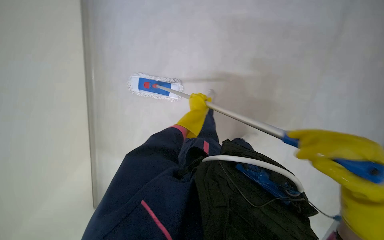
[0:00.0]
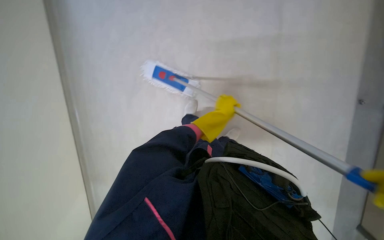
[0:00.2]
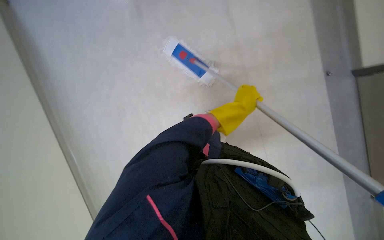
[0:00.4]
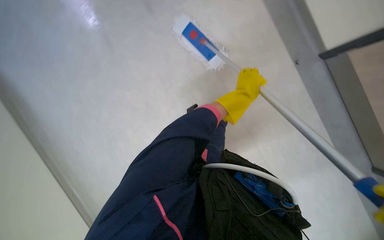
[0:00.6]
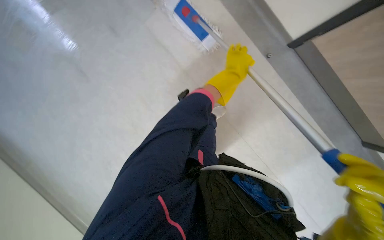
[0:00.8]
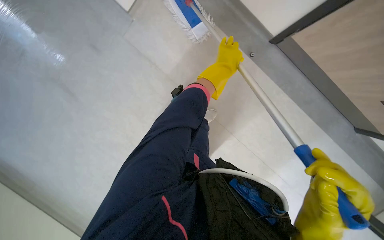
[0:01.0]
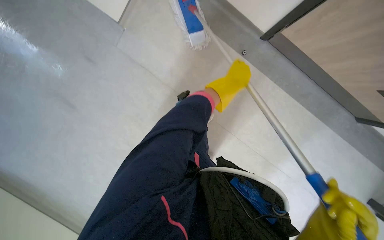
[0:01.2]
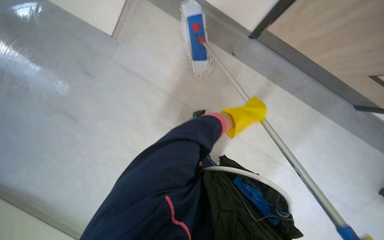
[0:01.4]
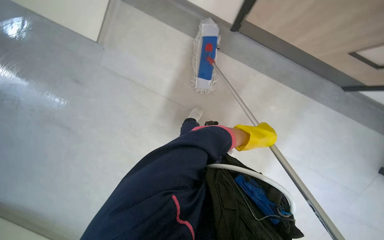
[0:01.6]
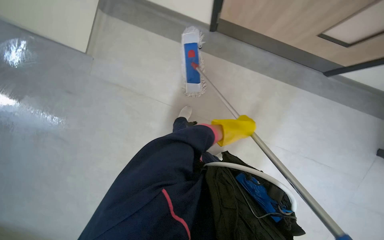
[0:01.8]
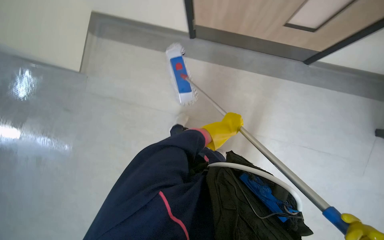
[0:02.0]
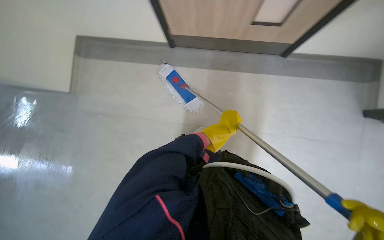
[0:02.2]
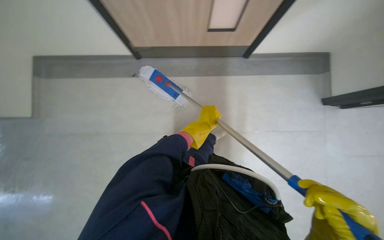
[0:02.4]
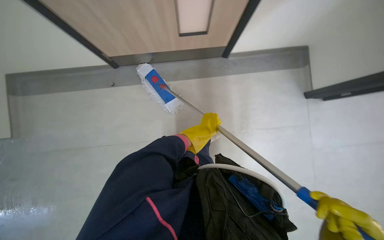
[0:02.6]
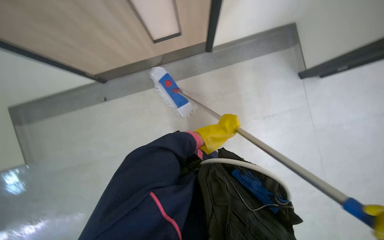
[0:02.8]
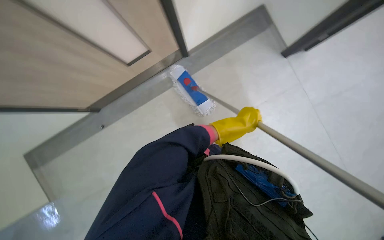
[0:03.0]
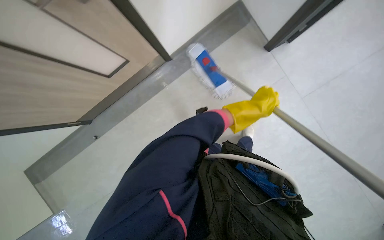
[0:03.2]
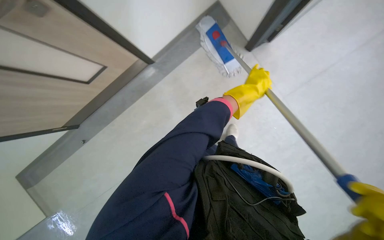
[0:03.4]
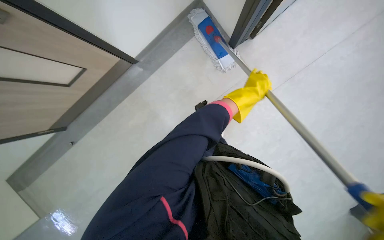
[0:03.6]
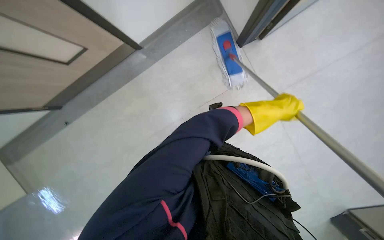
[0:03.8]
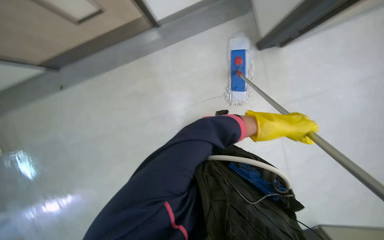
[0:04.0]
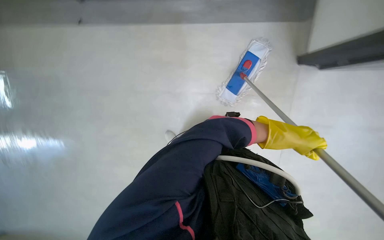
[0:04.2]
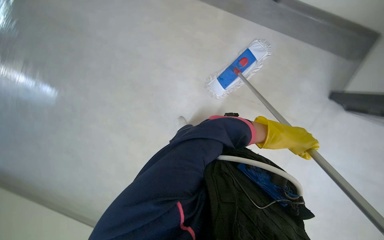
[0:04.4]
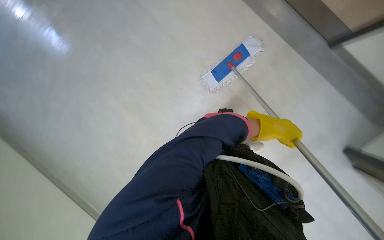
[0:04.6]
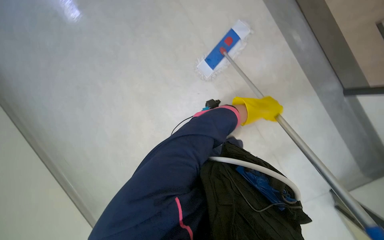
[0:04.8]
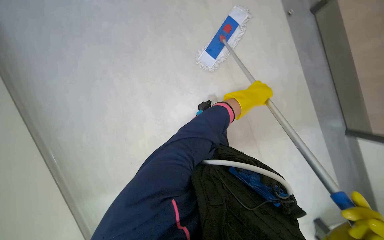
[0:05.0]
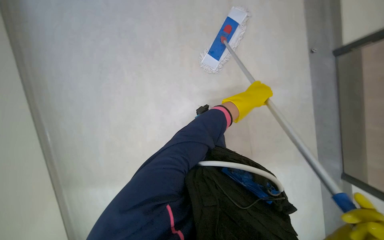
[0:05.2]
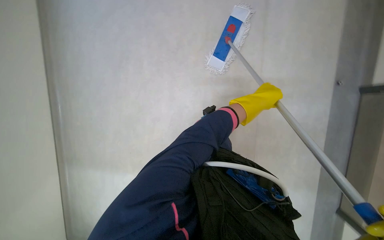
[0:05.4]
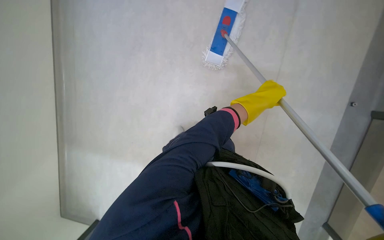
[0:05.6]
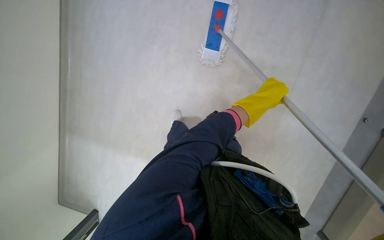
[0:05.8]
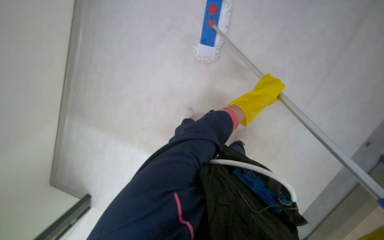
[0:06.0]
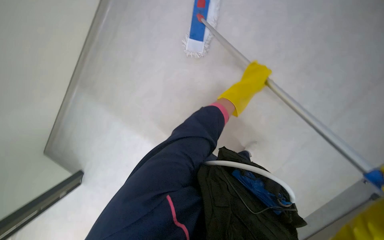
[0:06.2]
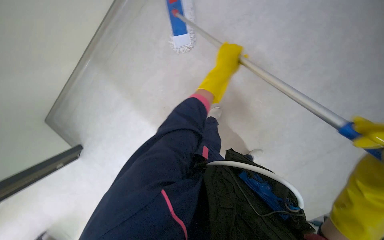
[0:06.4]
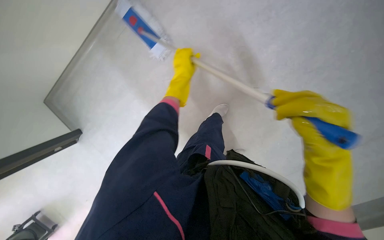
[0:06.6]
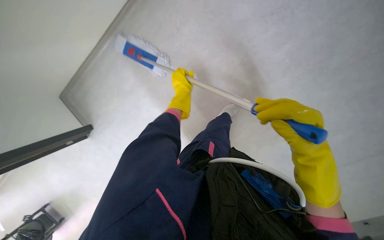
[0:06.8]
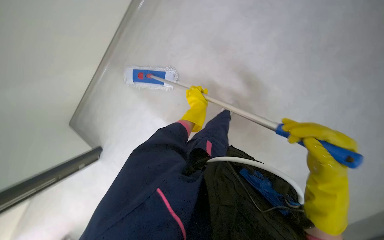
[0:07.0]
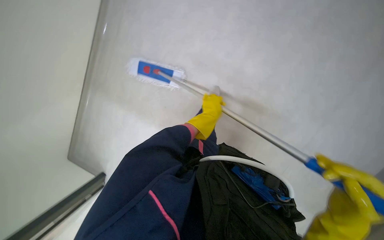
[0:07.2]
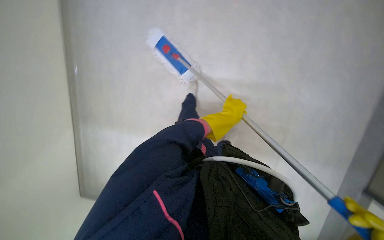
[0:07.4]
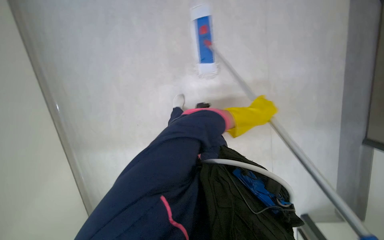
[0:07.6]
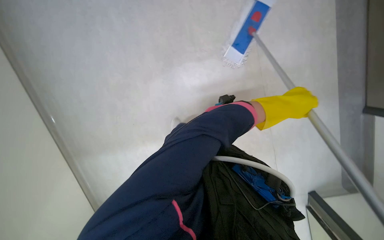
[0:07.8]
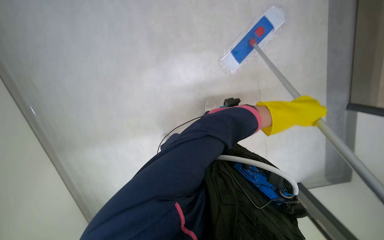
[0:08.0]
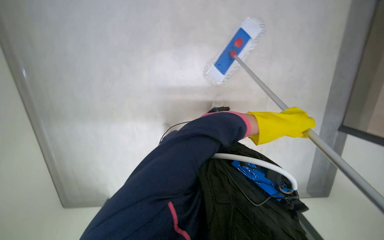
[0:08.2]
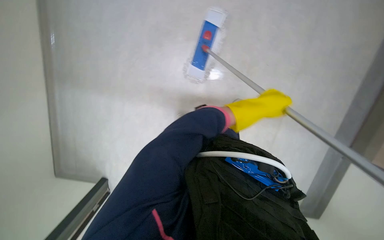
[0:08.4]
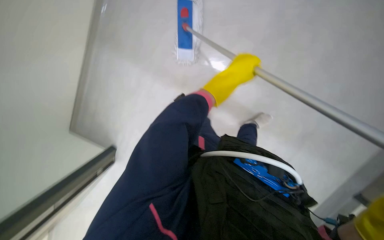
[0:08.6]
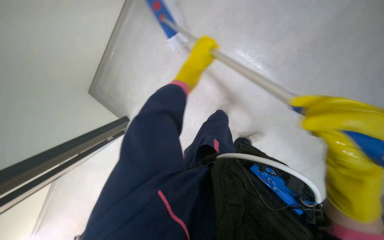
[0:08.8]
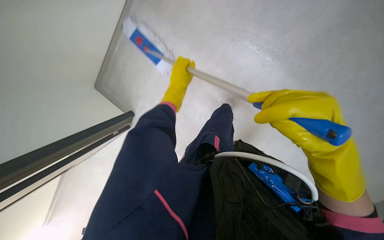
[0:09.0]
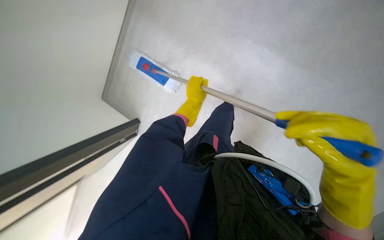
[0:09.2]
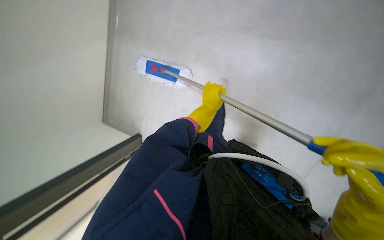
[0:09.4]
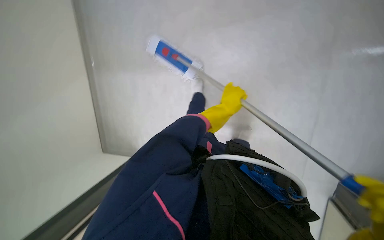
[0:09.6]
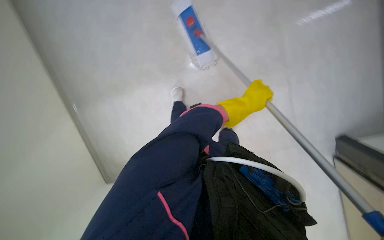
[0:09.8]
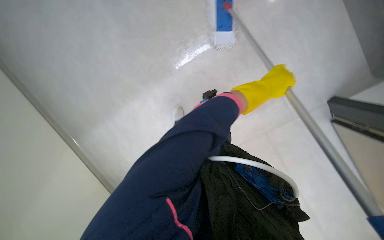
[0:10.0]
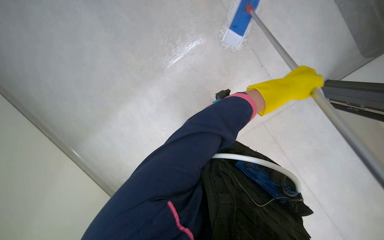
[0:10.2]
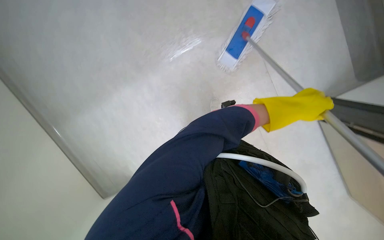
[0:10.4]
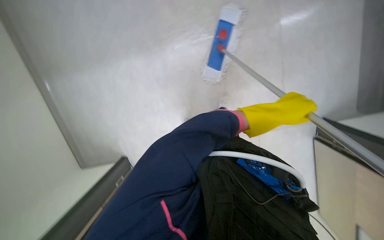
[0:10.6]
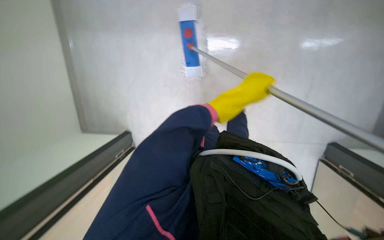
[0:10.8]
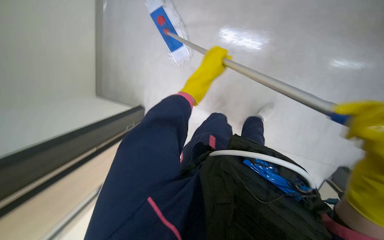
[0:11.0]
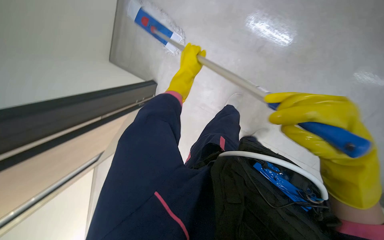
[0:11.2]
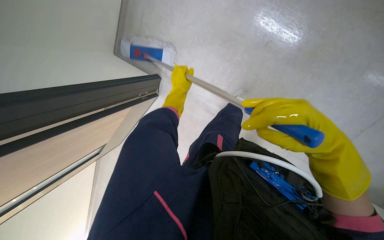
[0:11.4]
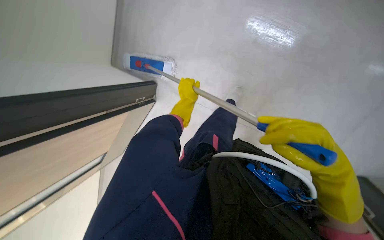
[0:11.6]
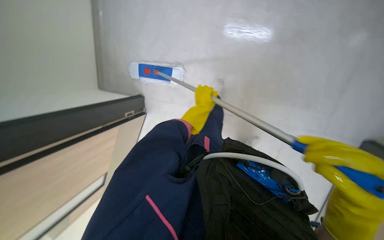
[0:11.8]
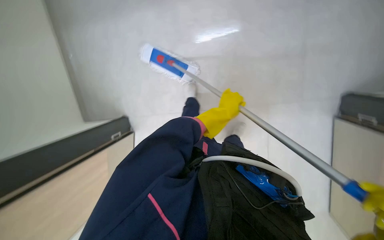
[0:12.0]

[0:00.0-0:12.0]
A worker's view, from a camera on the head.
Job: mopping floor.
The whole recording: Mopping floor with flat mop. The worker mops the floor using a flat mop and a cleaning cart.
0:00.0 to 0:01.6: The wearer looks about 30 degrees further downward. Everything in view rotates roughly 35 degrees clockwise.
0:01.6 to 0:03.0: The left hand travels to the left and back again, about 10 cm each way.
0:03.0 to 0:04.4: The left hand is displaced to the right by roughly 50 cm.
0:04.4 to 0:06.0: The view tilts approximately 15 degrees downward.
0:06.0 to 0:07.6: The left hand reaches approximately 25 cm to the left, then returns.
0:07.6 to 0:09.0: The scene turns some 40 degrees counterclockwise in the picture.
0:09.0 to 0:10.4: The left hand heads to the right, covering roughly 35 cm.

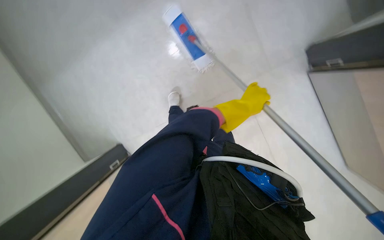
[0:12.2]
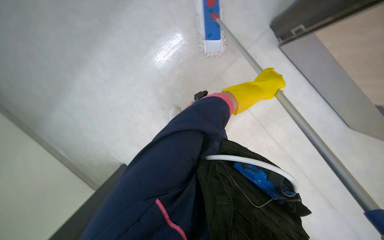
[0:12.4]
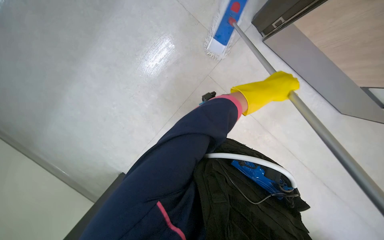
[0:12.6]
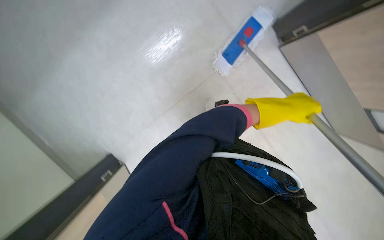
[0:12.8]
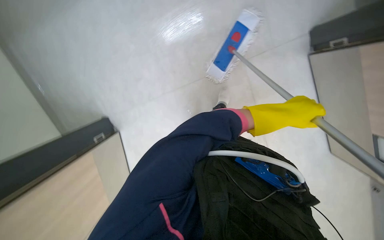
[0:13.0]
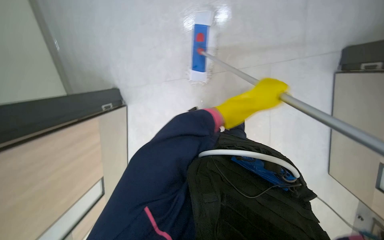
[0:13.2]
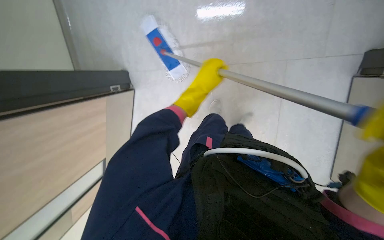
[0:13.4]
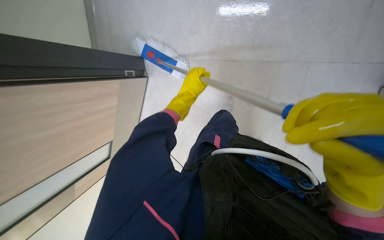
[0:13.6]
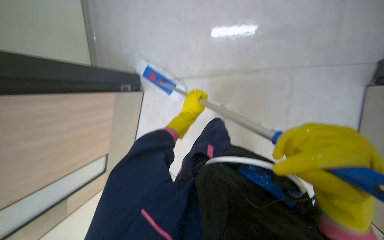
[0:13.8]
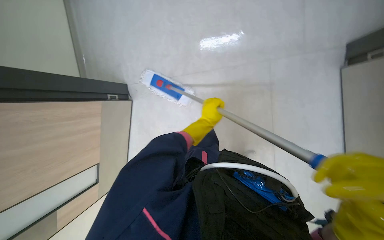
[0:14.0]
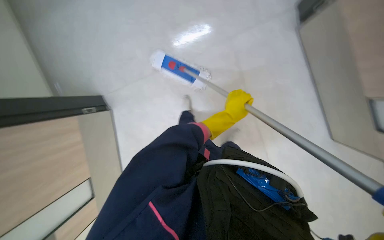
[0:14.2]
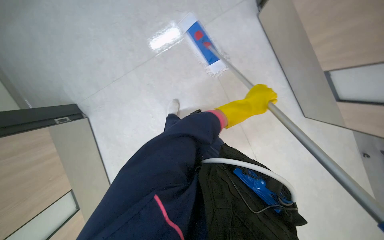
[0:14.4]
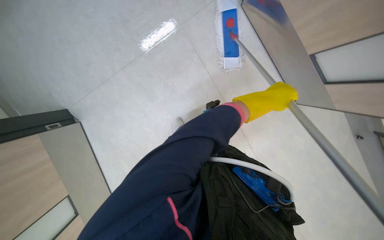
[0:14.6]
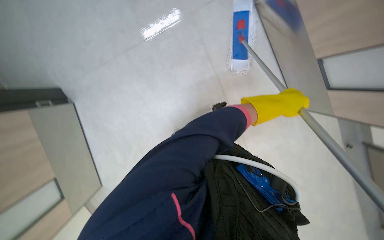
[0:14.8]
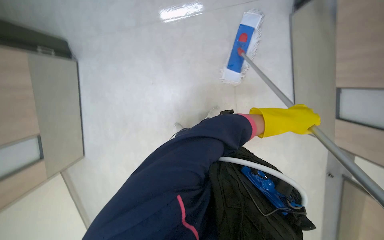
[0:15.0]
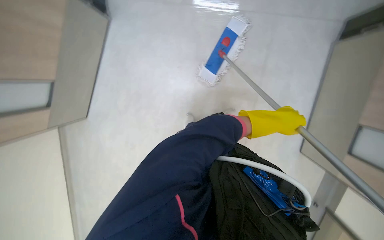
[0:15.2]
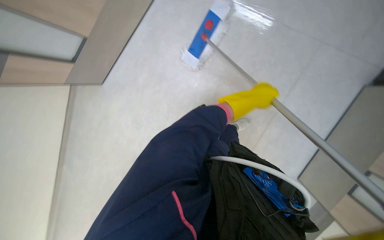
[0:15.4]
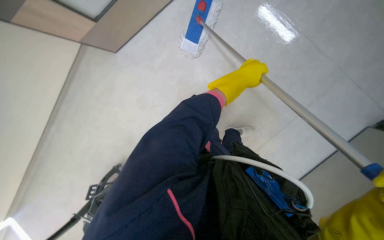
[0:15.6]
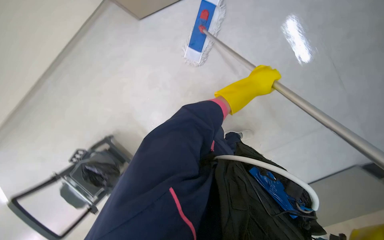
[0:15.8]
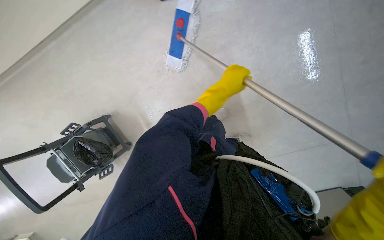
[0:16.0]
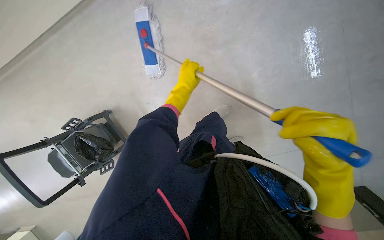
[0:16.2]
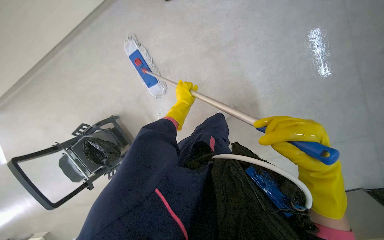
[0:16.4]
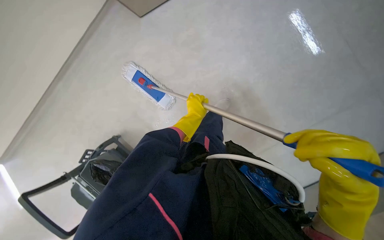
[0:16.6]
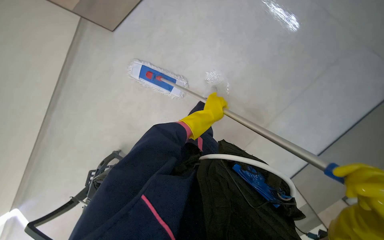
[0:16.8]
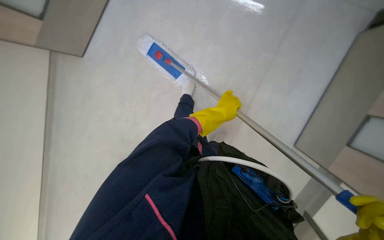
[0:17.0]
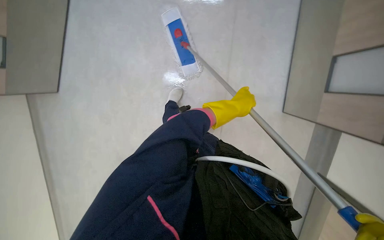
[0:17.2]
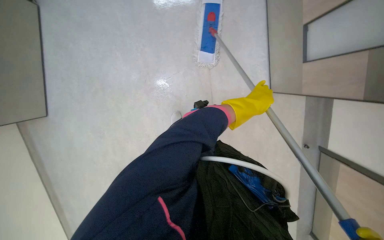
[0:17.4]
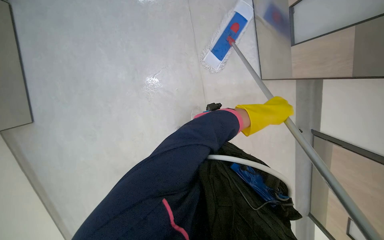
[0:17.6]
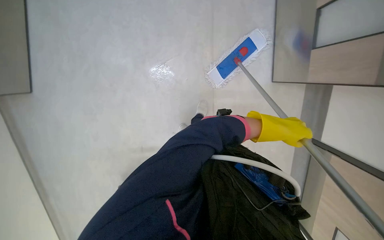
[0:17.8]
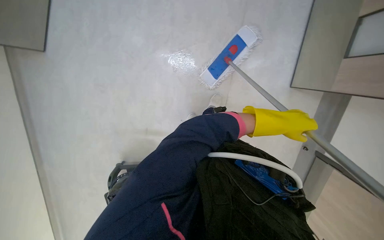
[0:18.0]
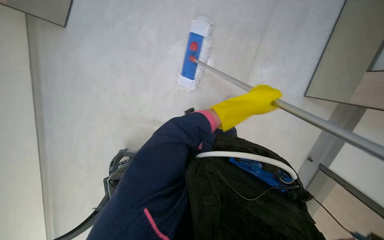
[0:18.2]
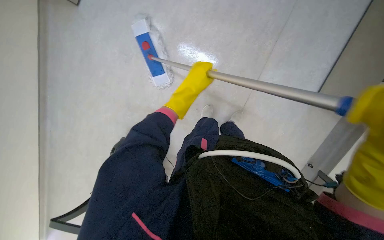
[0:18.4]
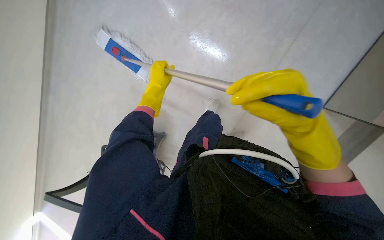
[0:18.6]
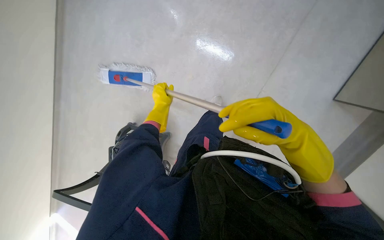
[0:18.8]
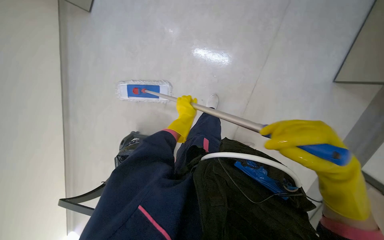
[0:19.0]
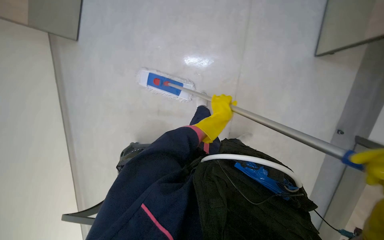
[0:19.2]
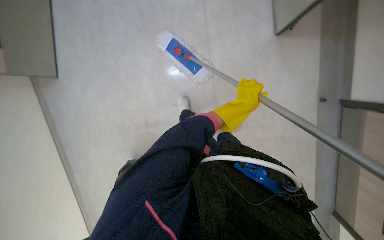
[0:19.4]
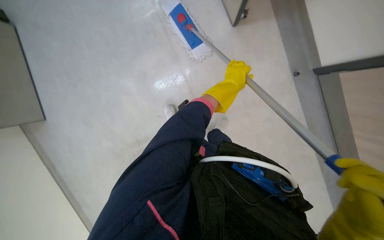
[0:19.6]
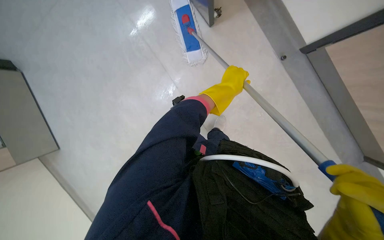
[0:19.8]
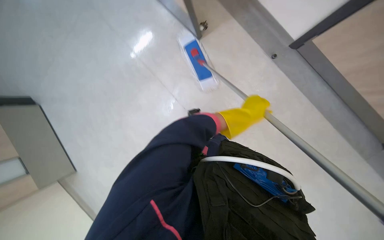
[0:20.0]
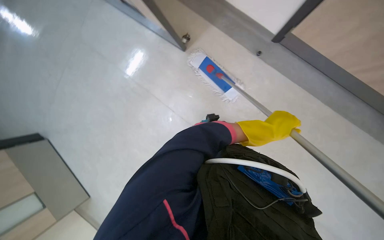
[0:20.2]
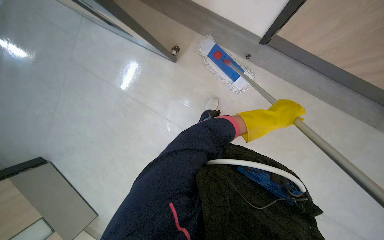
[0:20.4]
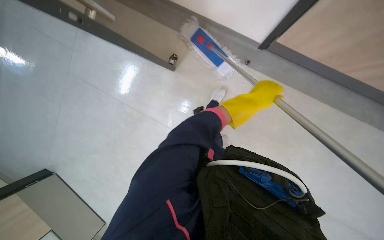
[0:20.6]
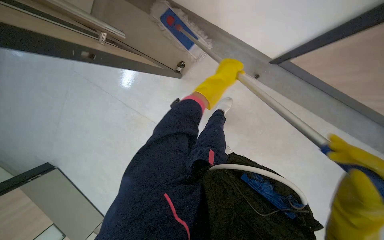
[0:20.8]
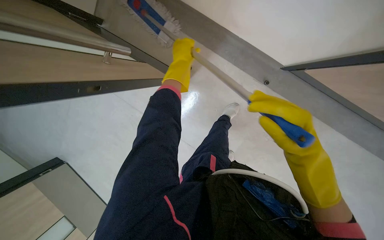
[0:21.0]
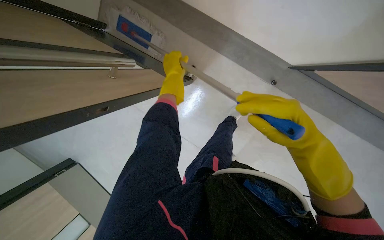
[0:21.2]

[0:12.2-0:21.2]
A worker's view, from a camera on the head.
Job: mopping floor.
The whole recording: Mopping floor with flat mop. The worker mops the floor using a flat mop and a cleaning cart.
0:12.2 to 0:13.8: The left hand shifts approximately 15 cm to the left.
0:13.8 to 0:15.2: The camera sweeps to the right, by approximately 20 degrees. The left hand shifts some 35 cm to the right.
0:15.2 to 0:16.6: The left hand is displaced farther from the camera and to the left by roughly 25 cm.
0:16.6 to 0:18.2: The left hand heads to the right, covering roughly 25 cm.
0:18.2 to 0:19.8: The scene turns roughly 40 degrees counterclockwise in the picture.
